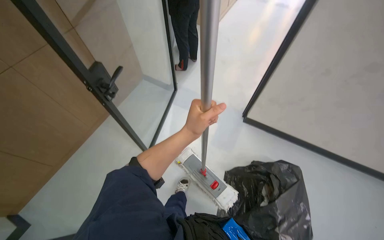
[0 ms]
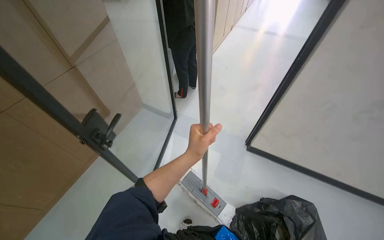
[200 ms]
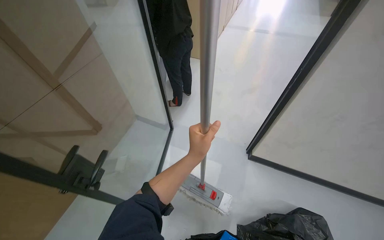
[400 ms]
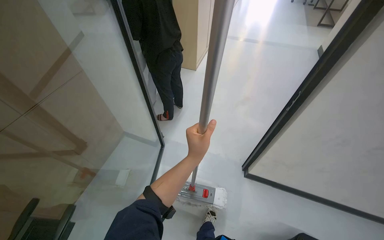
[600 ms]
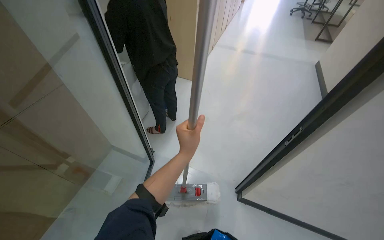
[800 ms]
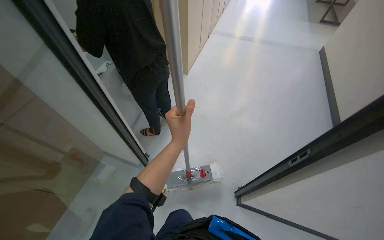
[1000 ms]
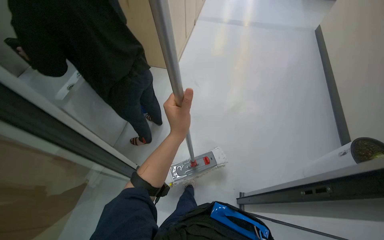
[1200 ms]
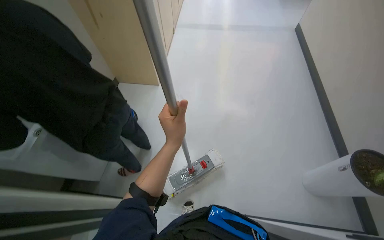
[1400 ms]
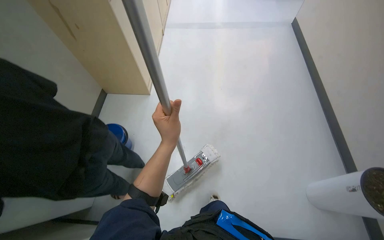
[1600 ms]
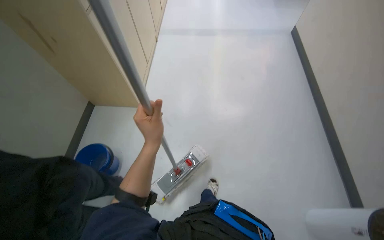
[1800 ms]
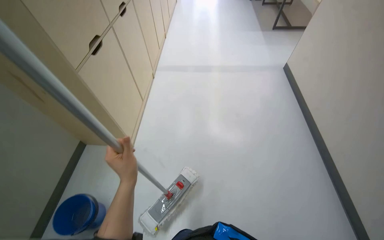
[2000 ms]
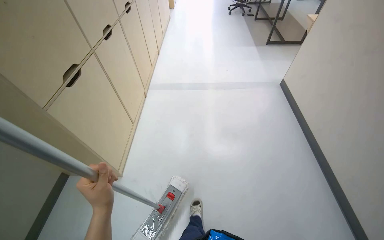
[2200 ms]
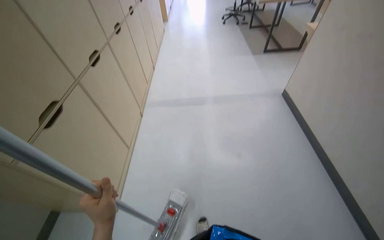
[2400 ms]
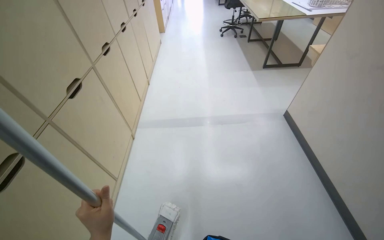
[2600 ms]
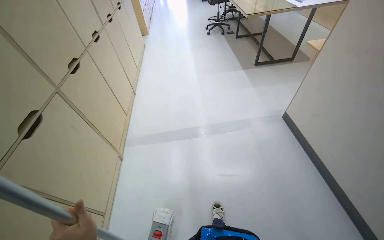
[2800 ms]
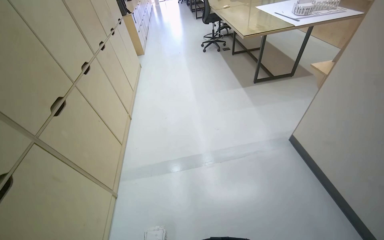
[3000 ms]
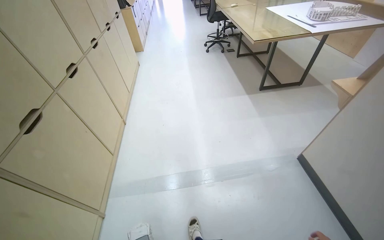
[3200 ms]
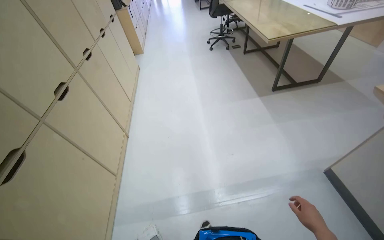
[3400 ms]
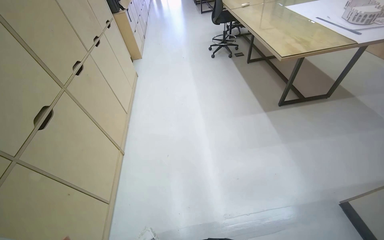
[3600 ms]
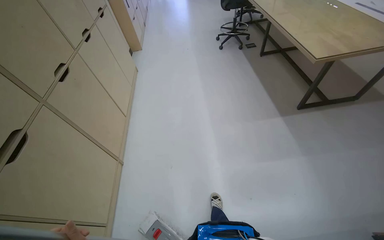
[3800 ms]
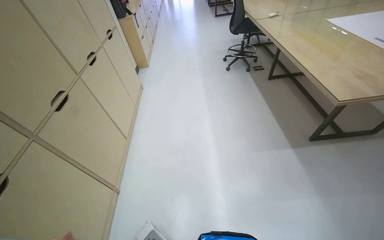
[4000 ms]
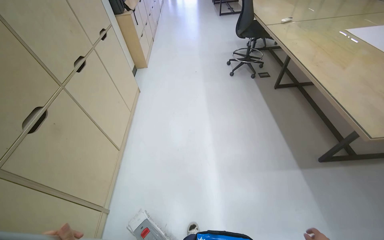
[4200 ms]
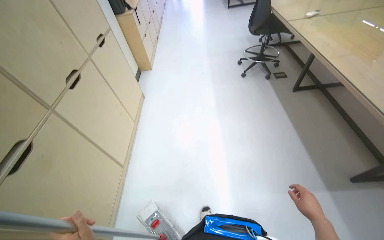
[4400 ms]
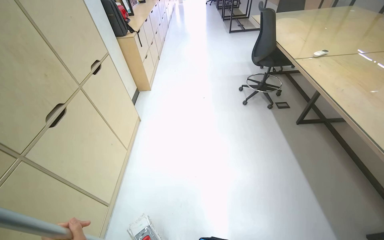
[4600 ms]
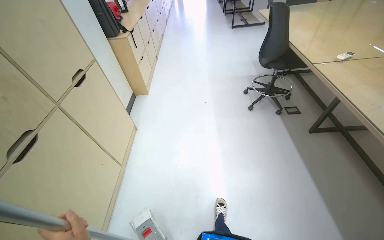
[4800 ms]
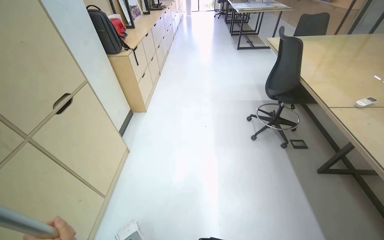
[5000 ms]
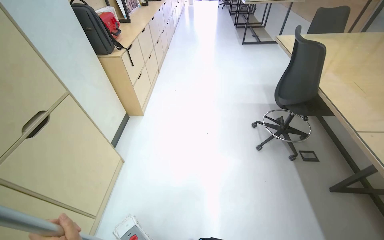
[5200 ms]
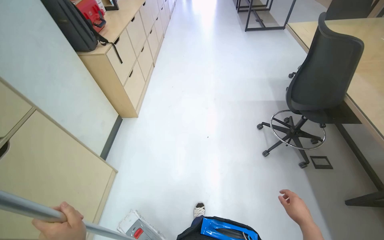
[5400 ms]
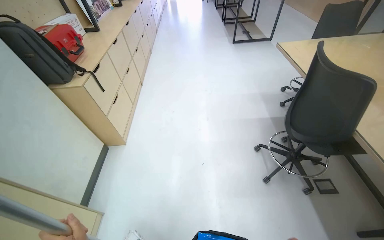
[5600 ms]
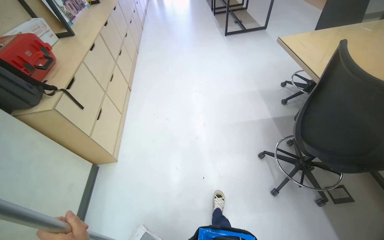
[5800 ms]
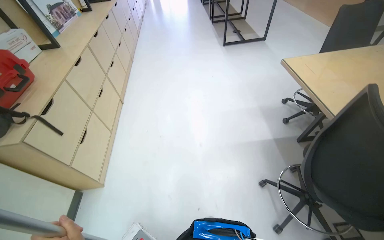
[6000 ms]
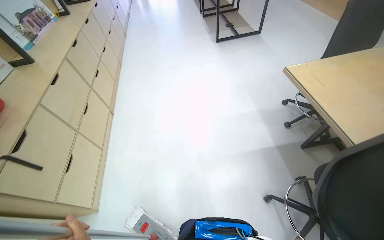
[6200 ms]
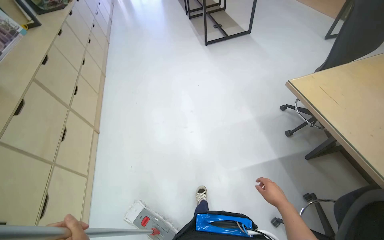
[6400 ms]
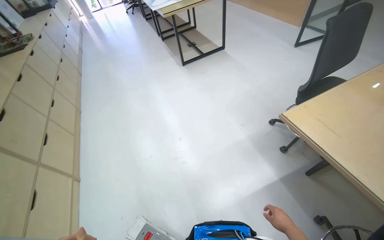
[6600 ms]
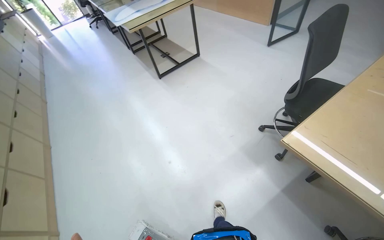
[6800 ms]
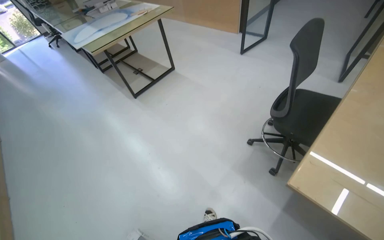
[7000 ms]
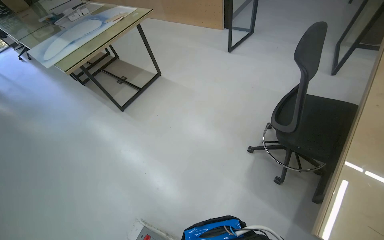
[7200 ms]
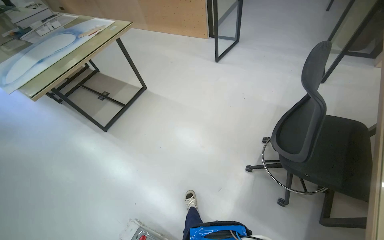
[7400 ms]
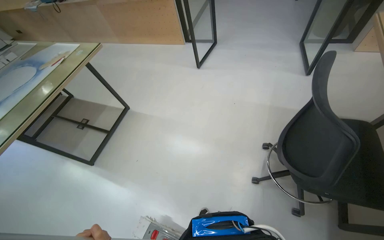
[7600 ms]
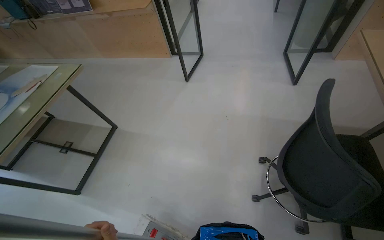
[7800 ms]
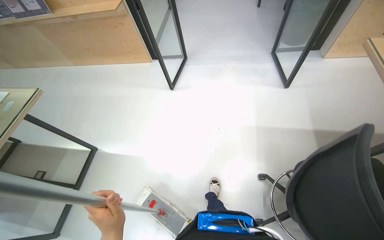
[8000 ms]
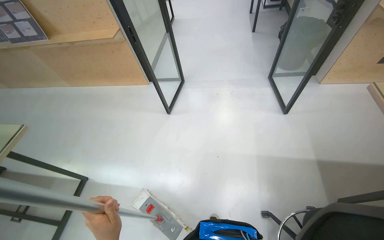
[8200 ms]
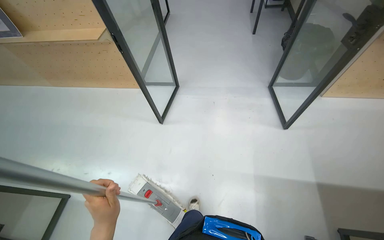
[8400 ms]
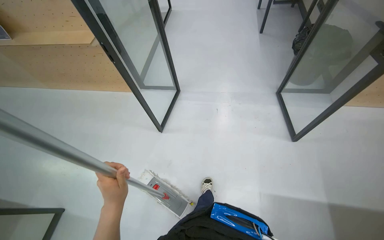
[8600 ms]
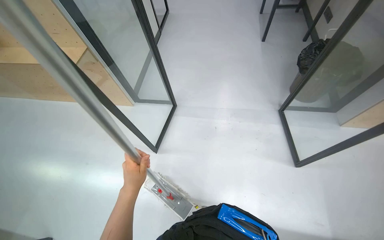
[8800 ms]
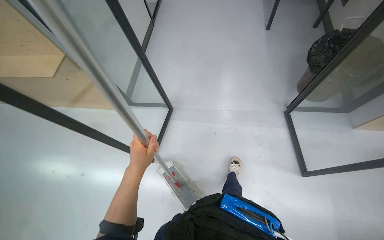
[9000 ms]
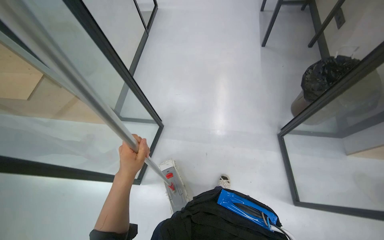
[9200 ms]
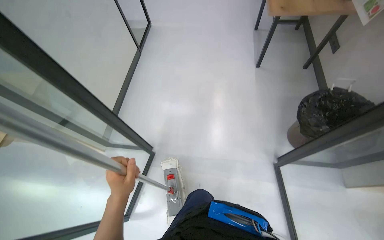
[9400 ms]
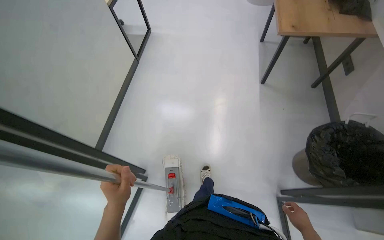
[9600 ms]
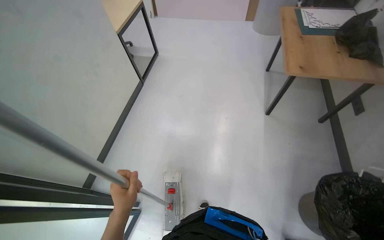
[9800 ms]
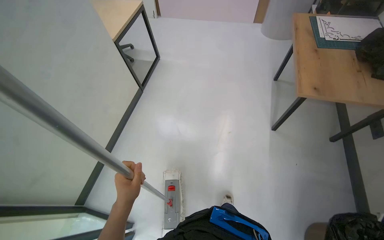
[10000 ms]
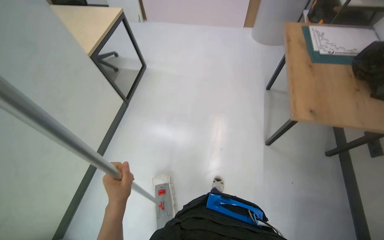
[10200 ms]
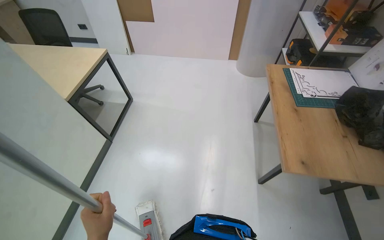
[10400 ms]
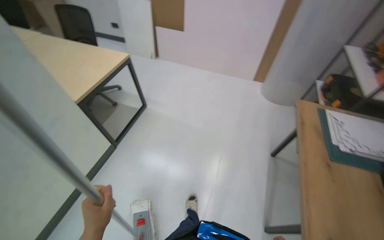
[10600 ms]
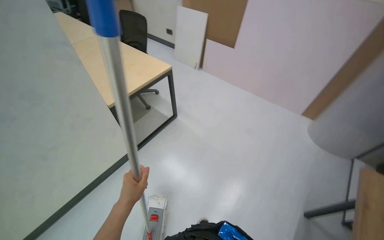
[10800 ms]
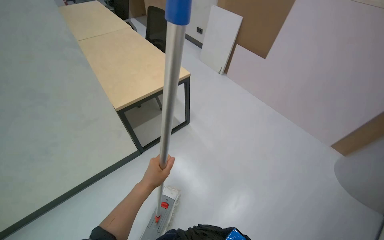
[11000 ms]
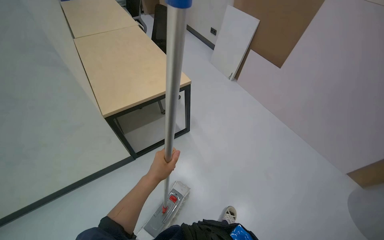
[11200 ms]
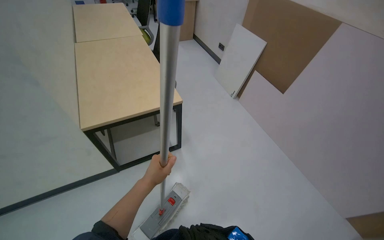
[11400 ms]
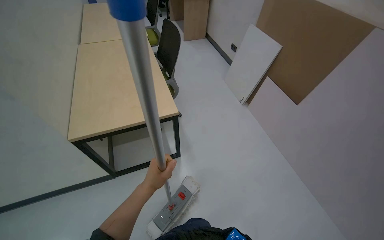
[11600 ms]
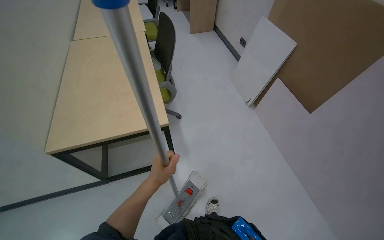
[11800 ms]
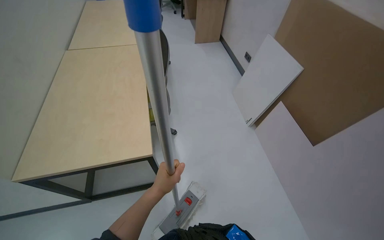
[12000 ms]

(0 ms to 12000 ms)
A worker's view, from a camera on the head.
Job: mopping floor.
The whole recording: Mopping office floor. The worker mops the office floor, moving chairs and opening a glass door to clean the entire area.
0 ms - 1600 ms: The camera is carried roughly 50 cm. The head turns to the right by about 20 degrees. The camera pitches upward, by approximately 15 degrees.
1600 ms - 3000 ms: The wearer moves approximately 1 m.
4400 ms - 6000 ms: The wearer moves some 2 m.
6000 ms - 7600 ms: The camera is carried some 2 m. The head turns to the right by roughly 65 degrees.
7600 ms - 9000 ms: The camera travels about 1.5 m.
10400 ms - 12000 ms: The camera is carried about 1.5 m. The head rotates about 65 degrees to the left.

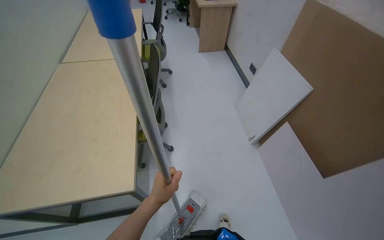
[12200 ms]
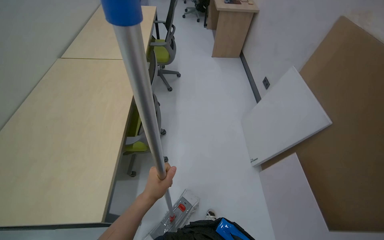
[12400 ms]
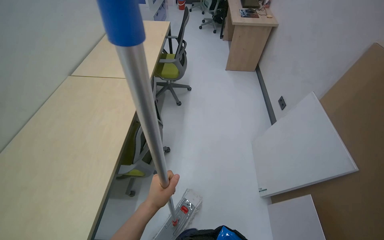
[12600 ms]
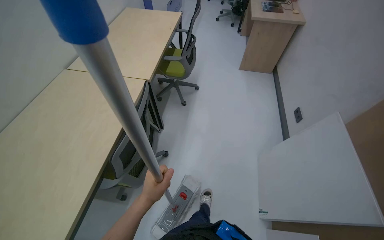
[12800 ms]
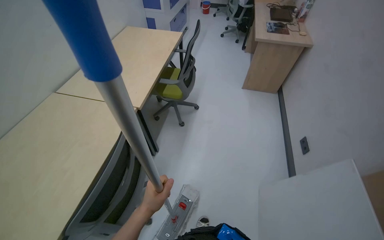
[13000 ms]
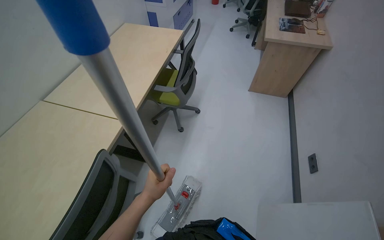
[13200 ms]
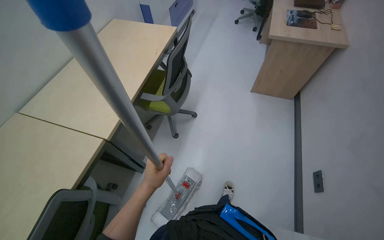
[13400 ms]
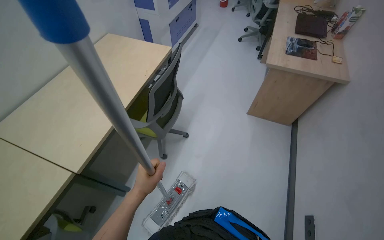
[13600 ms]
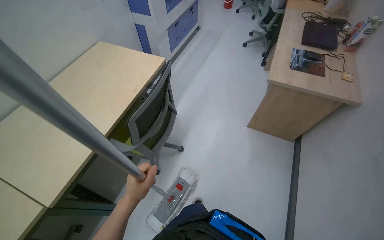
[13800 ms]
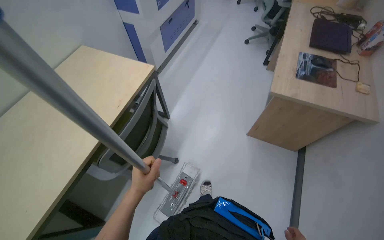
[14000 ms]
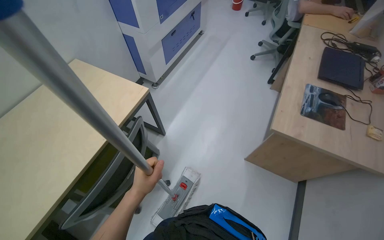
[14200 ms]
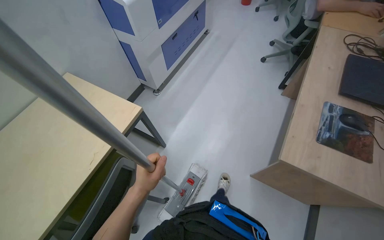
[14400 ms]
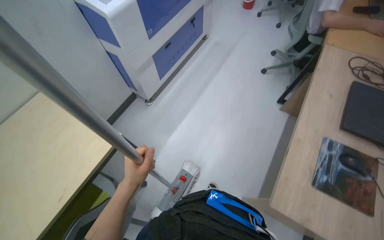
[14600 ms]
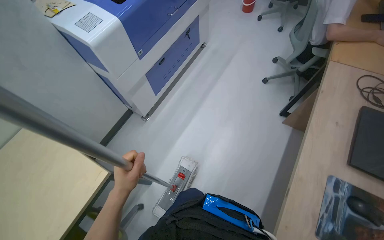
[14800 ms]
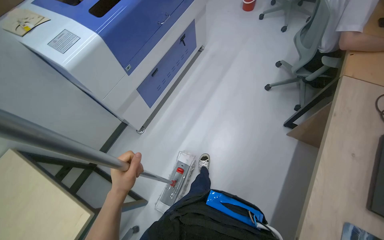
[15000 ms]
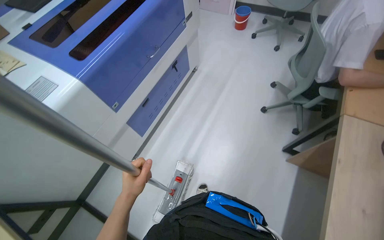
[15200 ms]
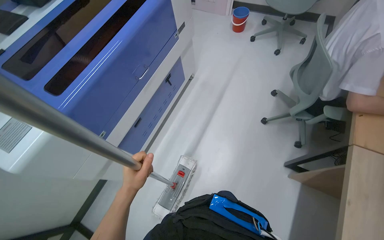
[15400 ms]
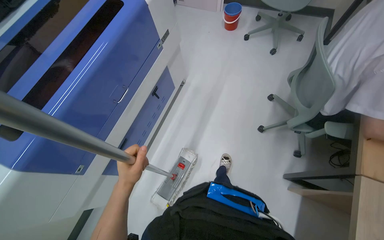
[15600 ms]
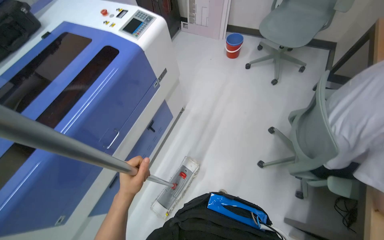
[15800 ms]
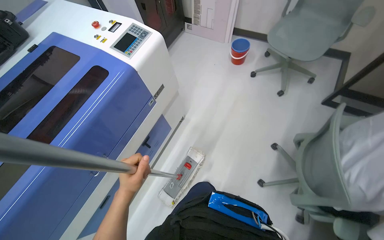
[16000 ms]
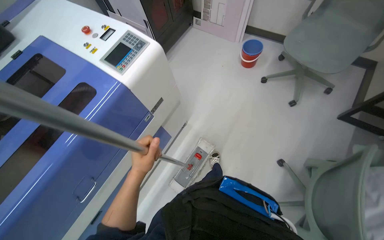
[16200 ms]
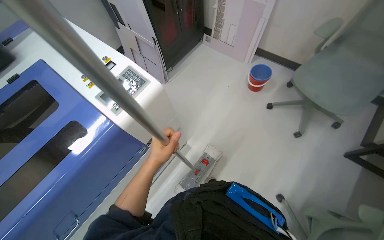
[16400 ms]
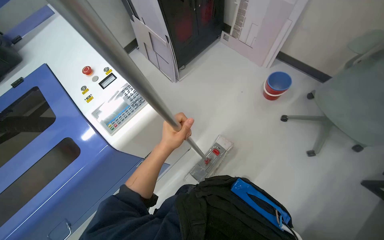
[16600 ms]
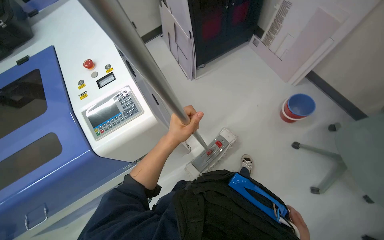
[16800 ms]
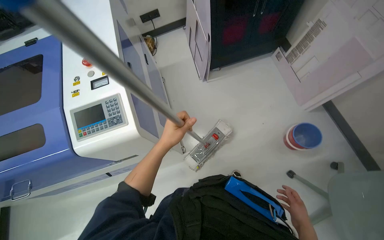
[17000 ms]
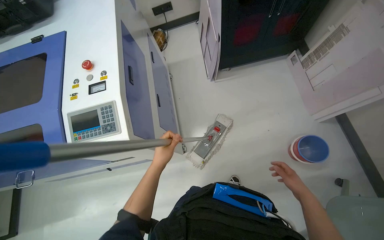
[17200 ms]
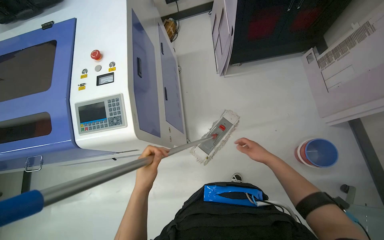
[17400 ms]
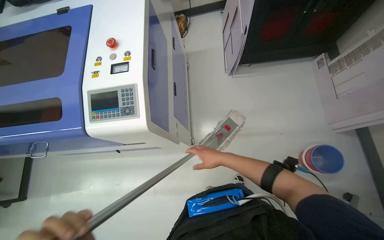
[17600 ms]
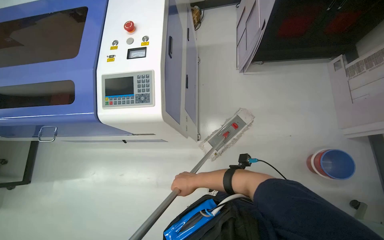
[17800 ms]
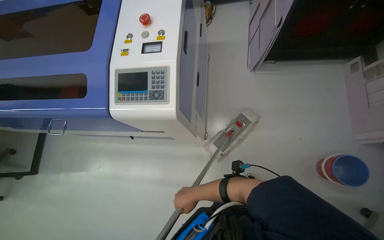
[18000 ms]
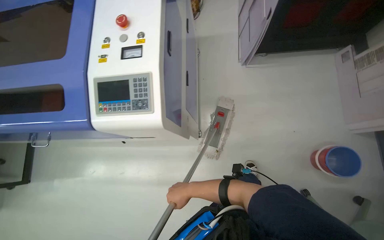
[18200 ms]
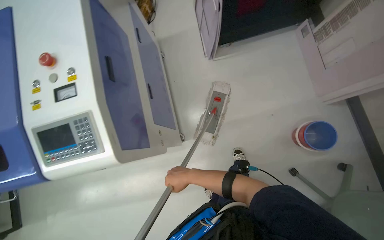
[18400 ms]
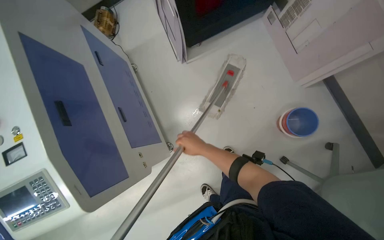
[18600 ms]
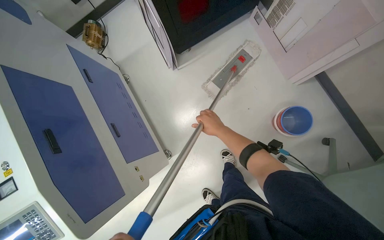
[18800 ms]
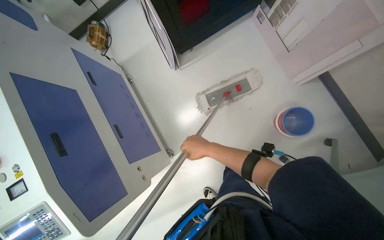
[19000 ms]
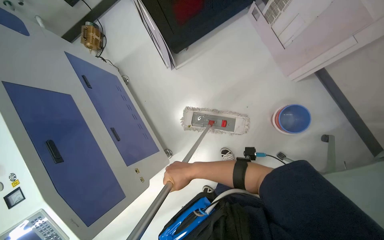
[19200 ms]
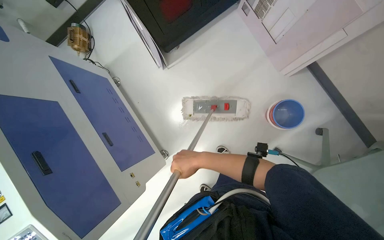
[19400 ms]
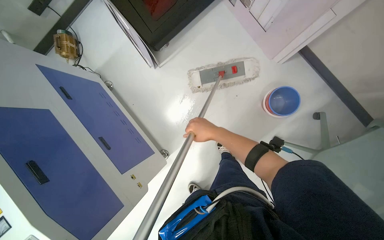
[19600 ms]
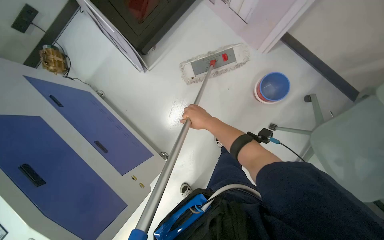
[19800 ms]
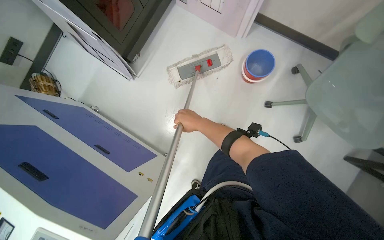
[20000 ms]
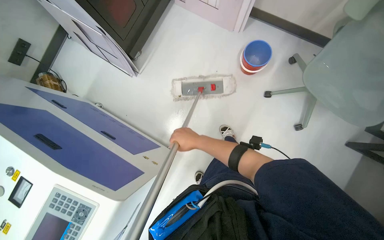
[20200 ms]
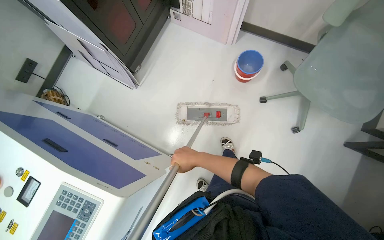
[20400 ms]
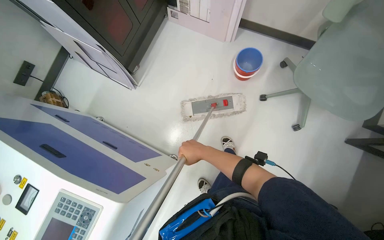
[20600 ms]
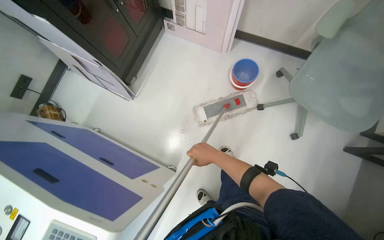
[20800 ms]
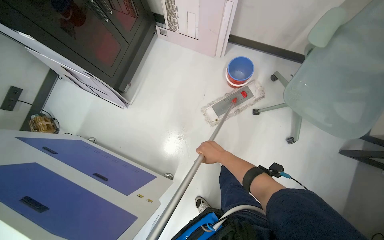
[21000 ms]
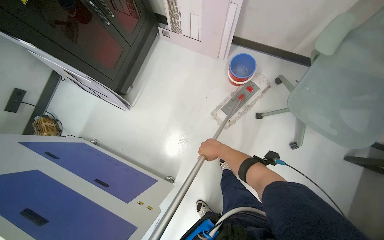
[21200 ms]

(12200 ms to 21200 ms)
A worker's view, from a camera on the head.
Job: mopping floor.
The whole recording: Mopping office floor. The worker mops the office floor, moving chairs and opening a glass door to clean the entire area.
12200 ms - 13800 ms: The camera travels approximately 2 m. The wearer looks approximately 35 degrees further to the left.
13800 ms - 15200 ms: The wearer moves approximately 1.5 m.
15200 ms - 16600 ms: The camera is carried approximately 1.5 m.
16600 ms - 18200 ms: The wearer looks approximately 45 degrees further to the left. The wearer looks about 15 degrees further downward.
18200 ms - 19800 ms: The scene turns some 45 degrees counterclockwise in the picture.
19800 ms - 21200 ms: The right hand goes some 20 cm to the right and down the picture.
